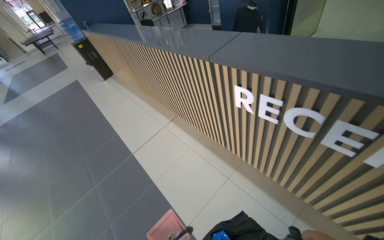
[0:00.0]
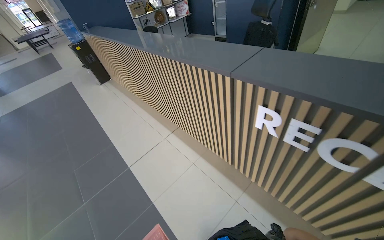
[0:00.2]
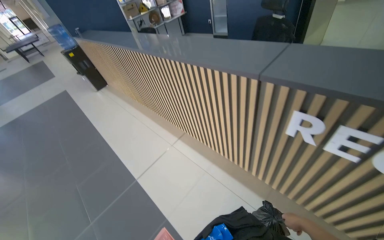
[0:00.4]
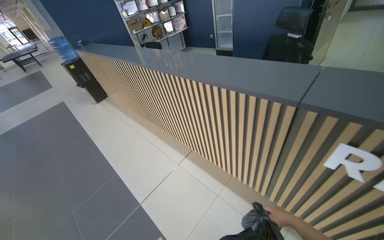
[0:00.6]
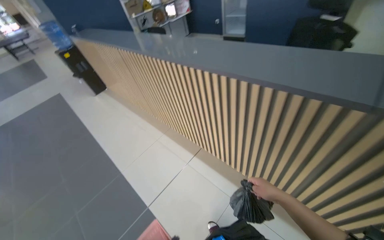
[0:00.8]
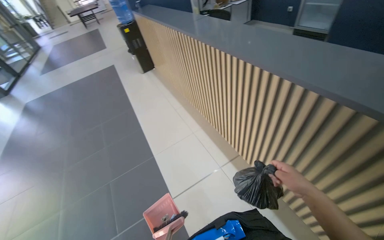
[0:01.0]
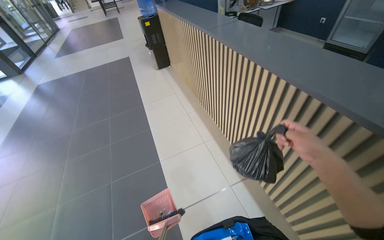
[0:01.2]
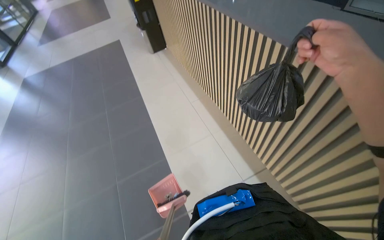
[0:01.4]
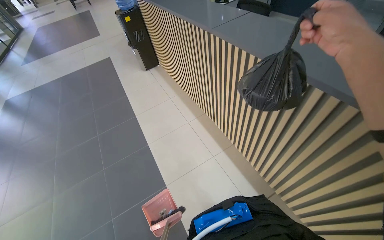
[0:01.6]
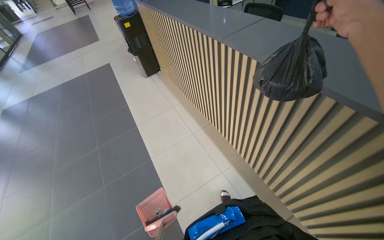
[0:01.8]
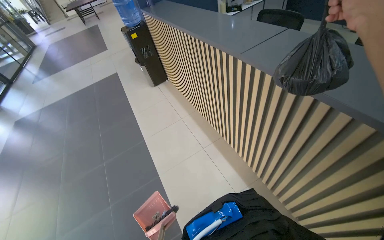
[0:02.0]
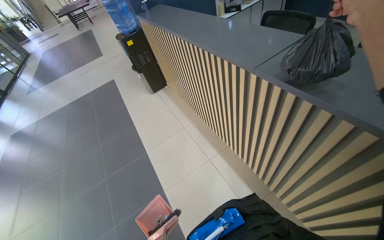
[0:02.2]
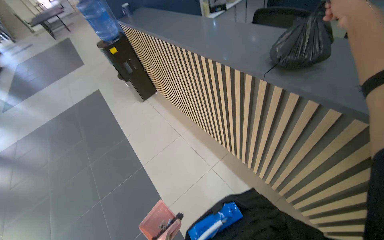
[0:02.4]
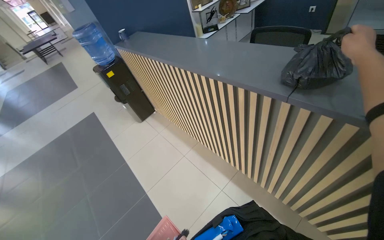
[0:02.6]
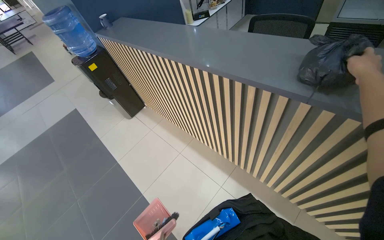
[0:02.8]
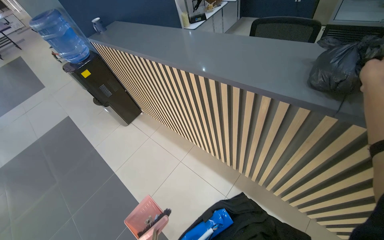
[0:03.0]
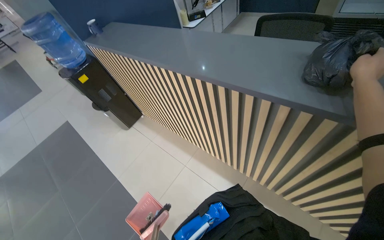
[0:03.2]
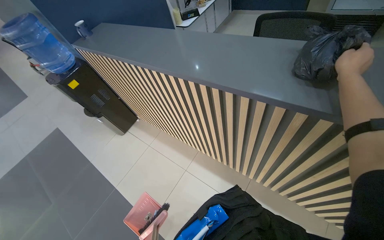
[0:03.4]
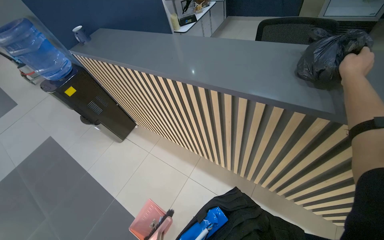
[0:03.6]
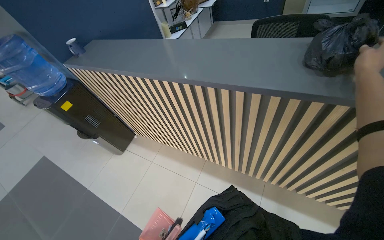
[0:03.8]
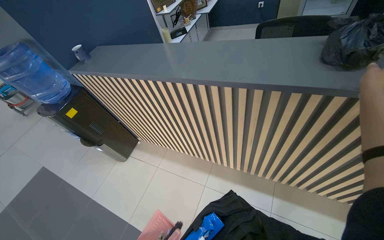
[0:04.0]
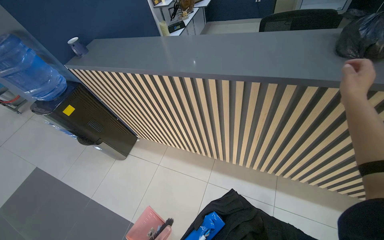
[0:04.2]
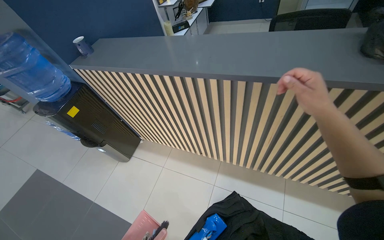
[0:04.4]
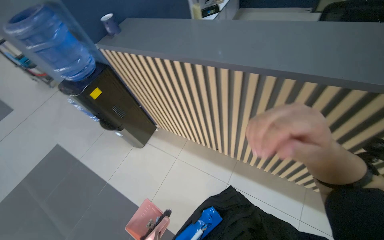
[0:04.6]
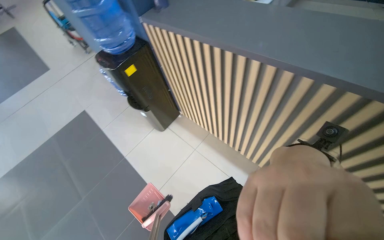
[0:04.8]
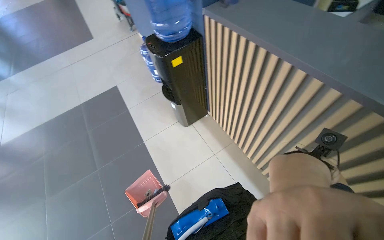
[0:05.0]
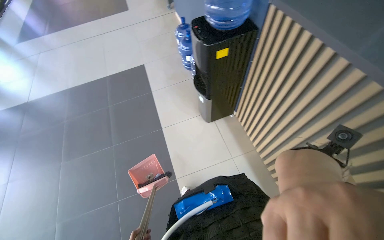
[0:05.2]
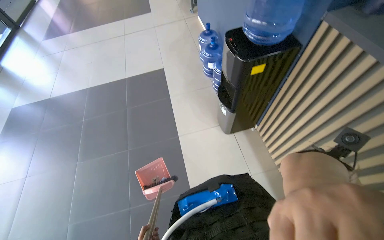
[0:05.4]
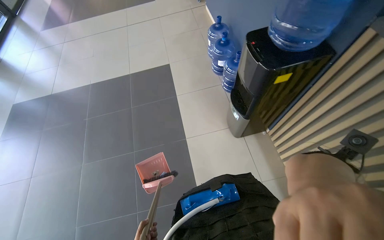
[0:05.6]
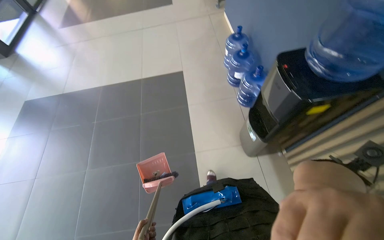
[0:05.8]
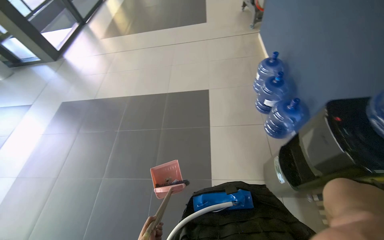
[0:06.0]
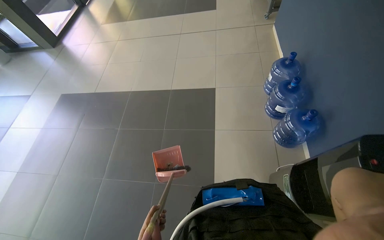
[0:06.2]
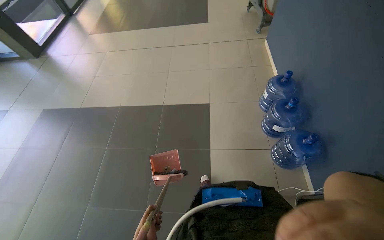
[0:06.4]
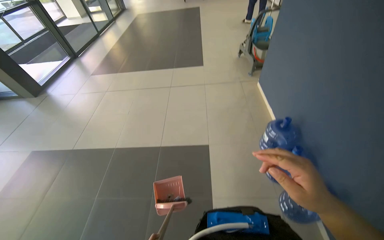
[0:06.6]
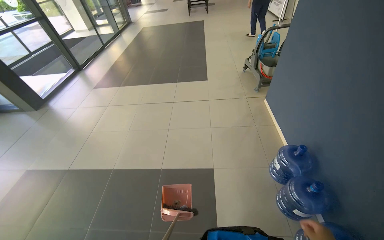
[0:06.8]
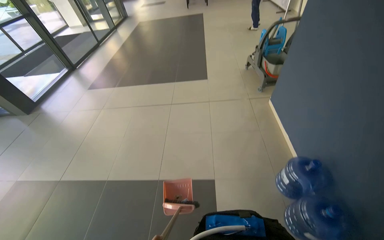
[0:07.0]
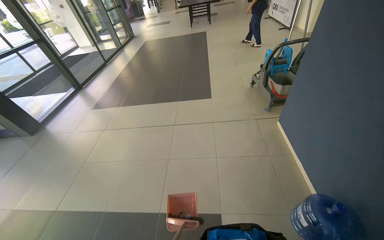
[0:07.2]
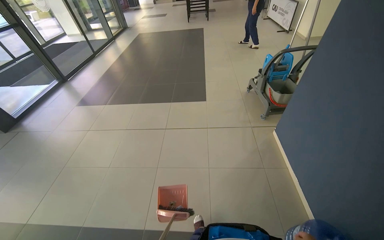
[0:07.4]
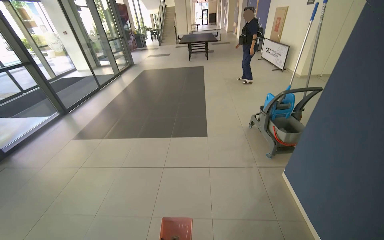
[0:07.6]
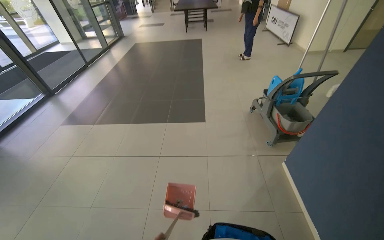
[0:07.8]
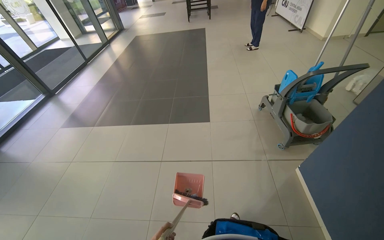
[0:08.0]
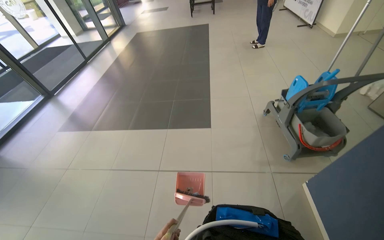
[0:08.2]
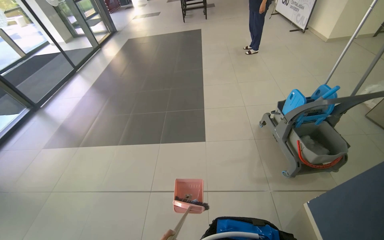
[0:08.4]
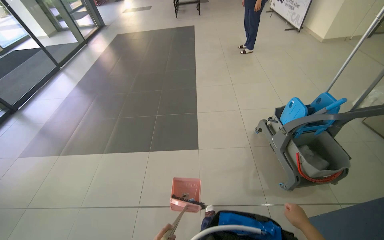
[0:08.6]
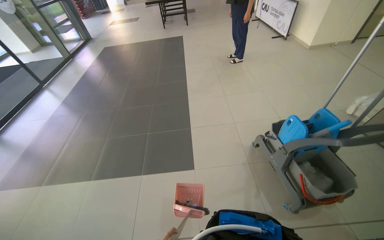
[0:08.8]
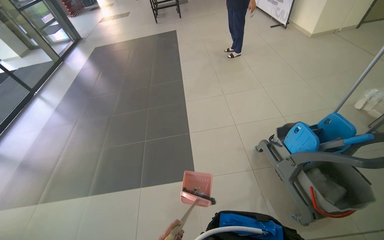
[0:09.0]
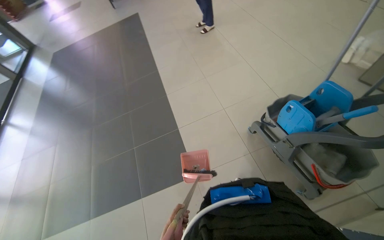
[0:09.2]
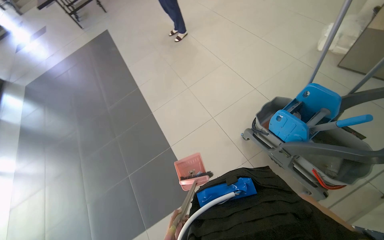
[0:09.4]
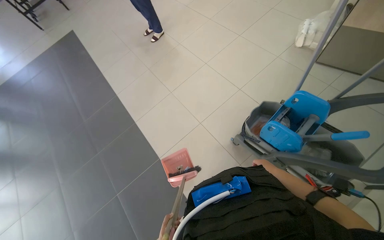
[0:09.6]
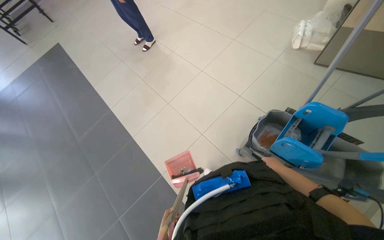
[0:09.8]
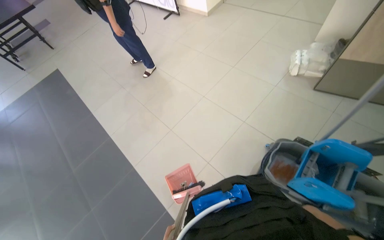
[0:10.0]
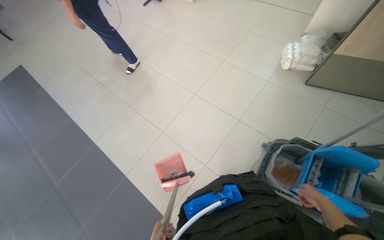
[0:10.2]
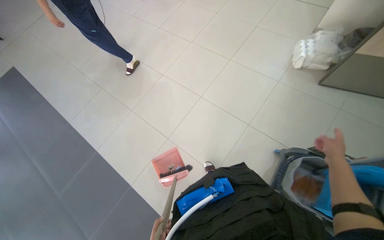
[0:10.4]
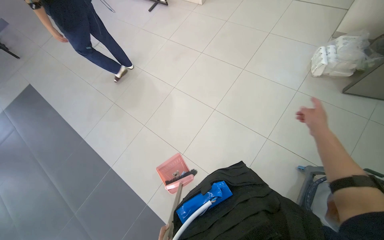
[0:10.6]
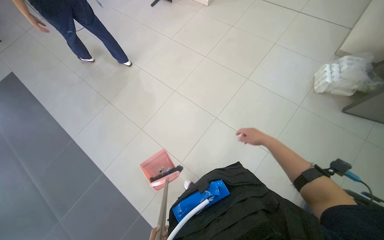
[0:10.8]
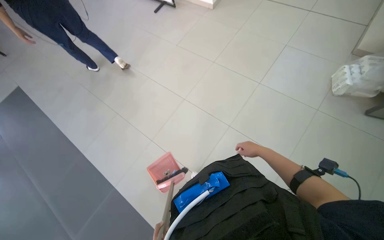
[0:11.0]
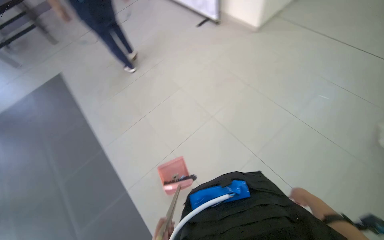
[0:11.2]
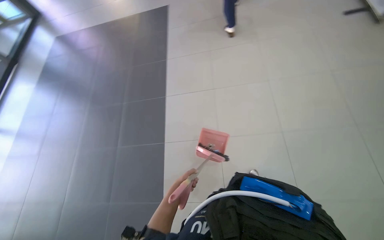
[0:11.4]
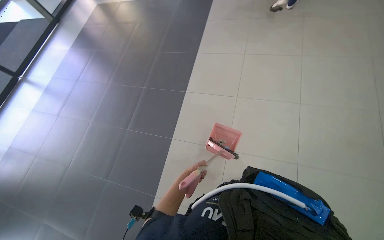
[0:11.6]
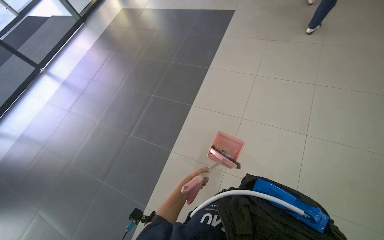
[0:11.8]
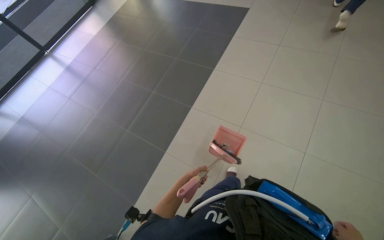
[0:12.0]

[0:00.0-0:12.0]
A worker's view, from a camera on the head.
Job: sweeping floor.
The whole recording: Sweeping and collecting debris from floor. The worker sweeps debris from the floor with a broom and collects it into a dustpan.
0.0 to 1.6 s: The camera is carried some 1 m.
3.0 to 4.4 s: The camera travels some 60 cm. The head turns to the right by about 20 degrees.
4.4 to 6.0 s: The head travels some 1 m. The head rotates some 70 degrees to the left. The wearer looks about 15 degrees further downward.
6.0 to 7.6 s: The camera travels some 1.5 m. The view tilts some 25 degrees upward.
7.6 to 9.0 s: The camera is carried about 1.5 m. The view tips downward by roughly 15 degrees.
9.0 to 10.4 s: The camera is carried about 1 m. The wearer's head swings about 45 degrees to the right.
10.4 to 12.0 s: The camera travels roughly 60 cm. The head rotates roughly 75 degrees to the left.

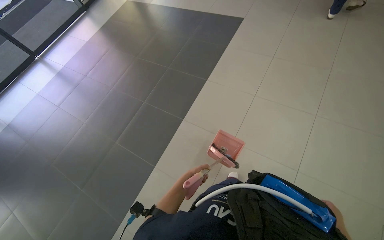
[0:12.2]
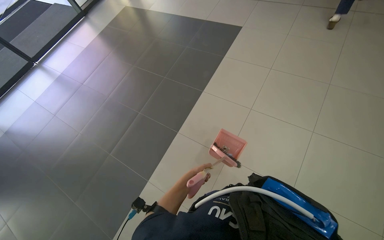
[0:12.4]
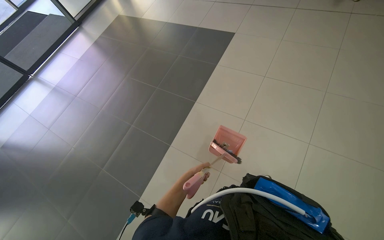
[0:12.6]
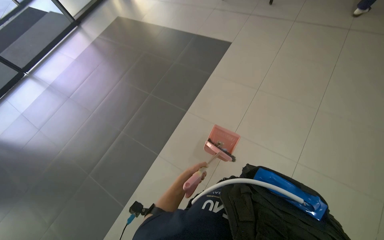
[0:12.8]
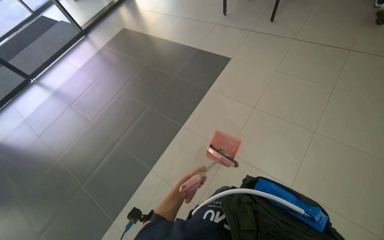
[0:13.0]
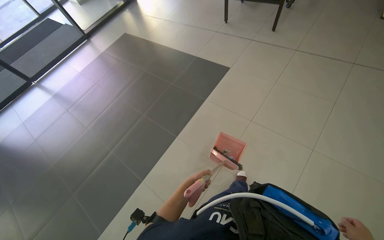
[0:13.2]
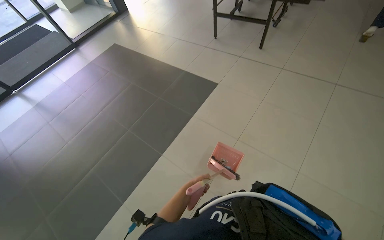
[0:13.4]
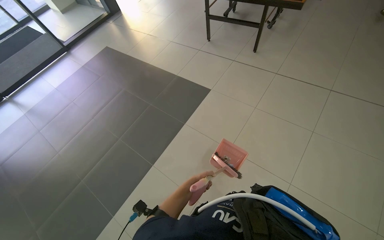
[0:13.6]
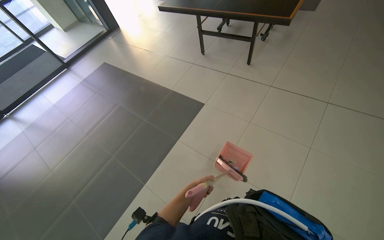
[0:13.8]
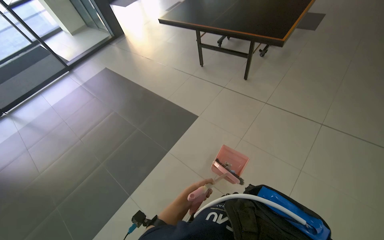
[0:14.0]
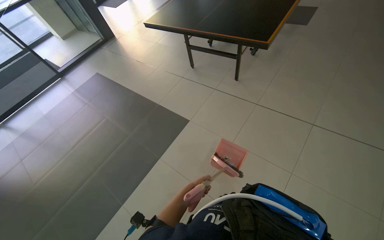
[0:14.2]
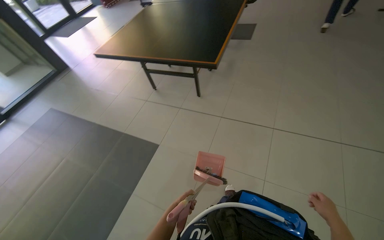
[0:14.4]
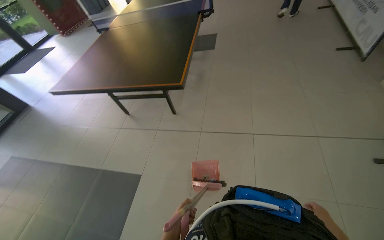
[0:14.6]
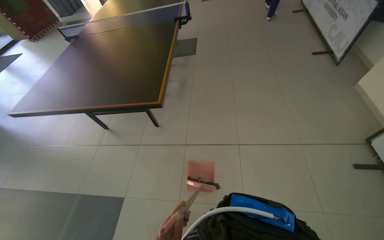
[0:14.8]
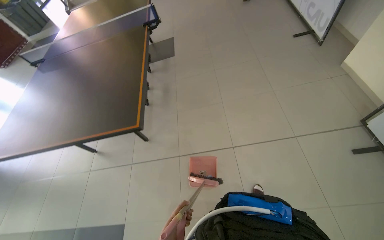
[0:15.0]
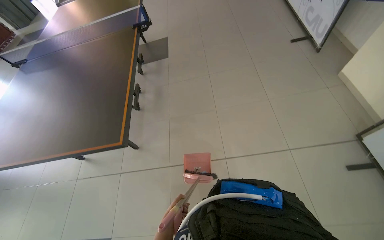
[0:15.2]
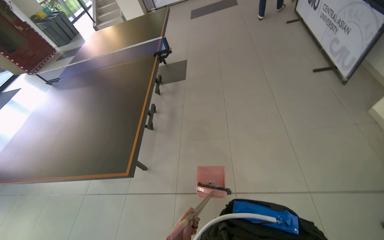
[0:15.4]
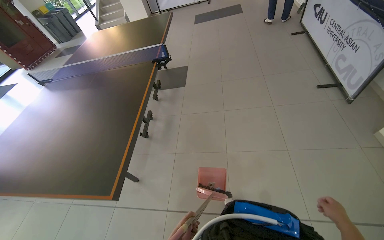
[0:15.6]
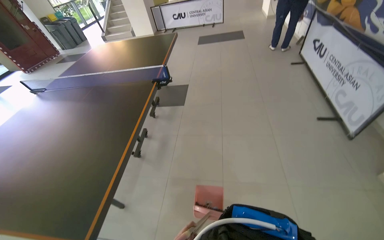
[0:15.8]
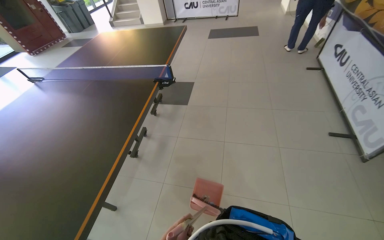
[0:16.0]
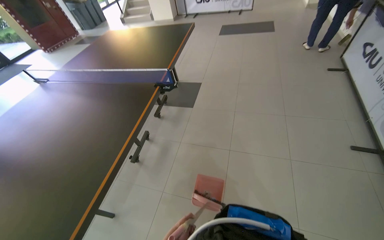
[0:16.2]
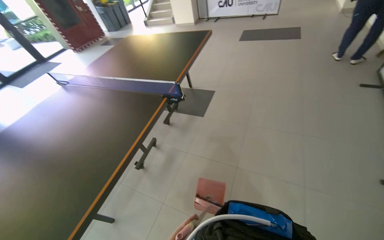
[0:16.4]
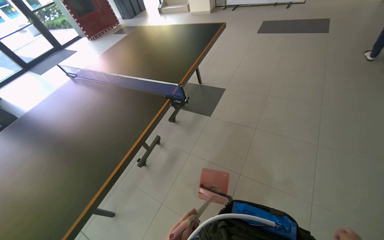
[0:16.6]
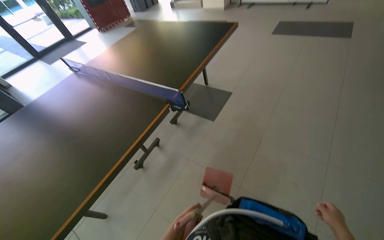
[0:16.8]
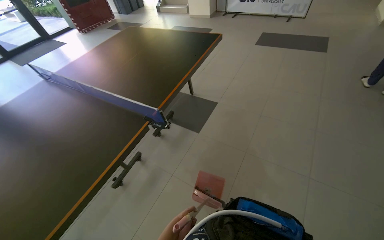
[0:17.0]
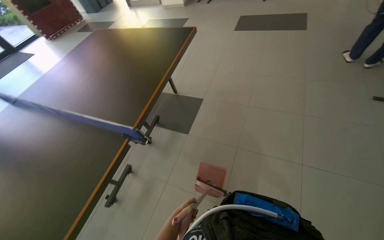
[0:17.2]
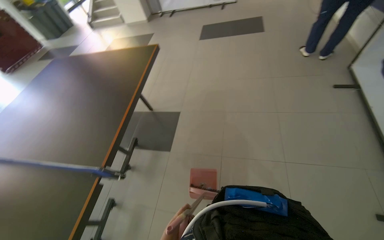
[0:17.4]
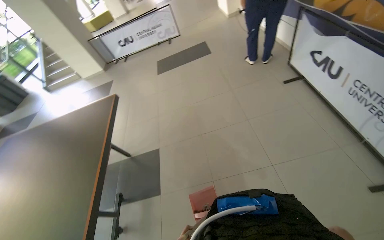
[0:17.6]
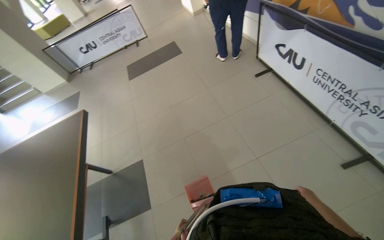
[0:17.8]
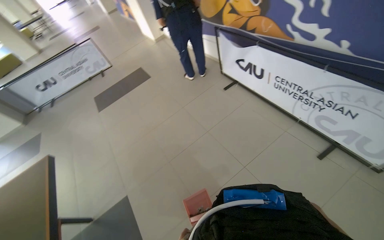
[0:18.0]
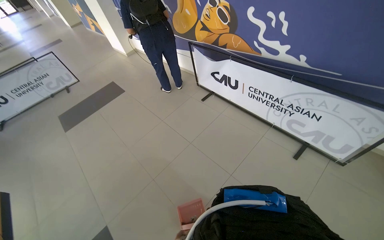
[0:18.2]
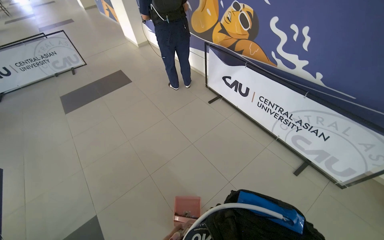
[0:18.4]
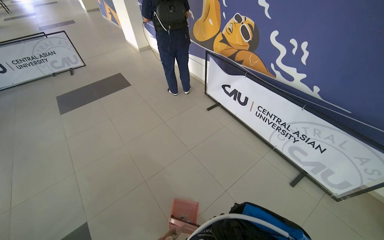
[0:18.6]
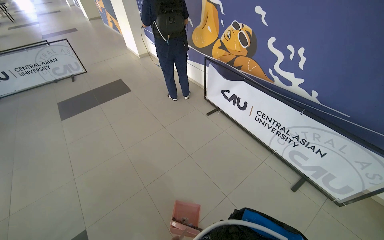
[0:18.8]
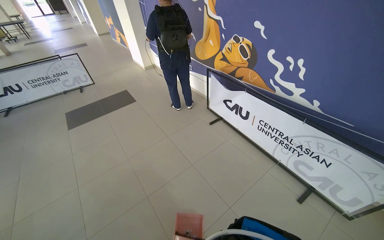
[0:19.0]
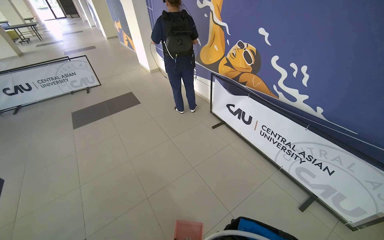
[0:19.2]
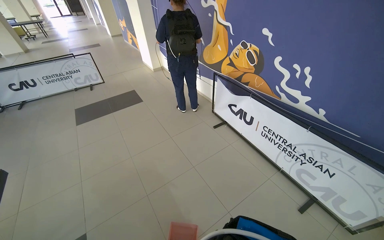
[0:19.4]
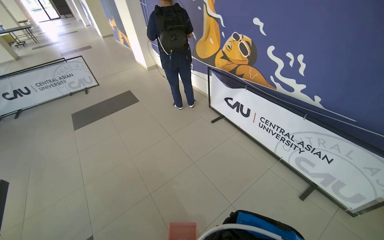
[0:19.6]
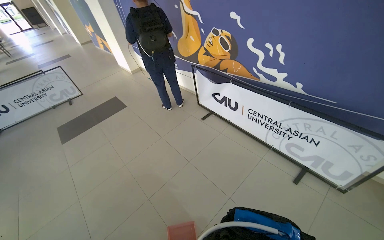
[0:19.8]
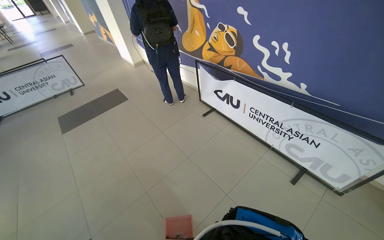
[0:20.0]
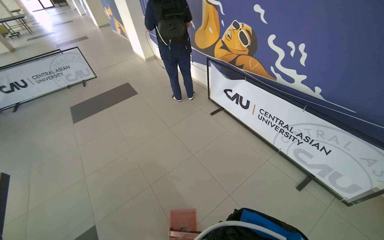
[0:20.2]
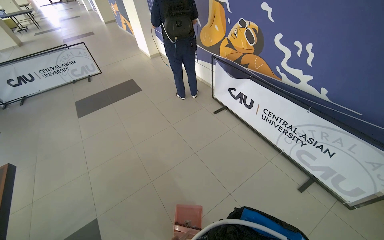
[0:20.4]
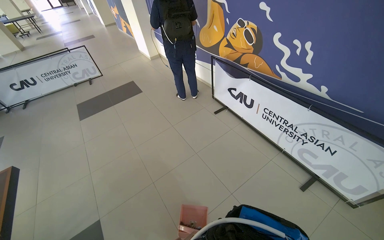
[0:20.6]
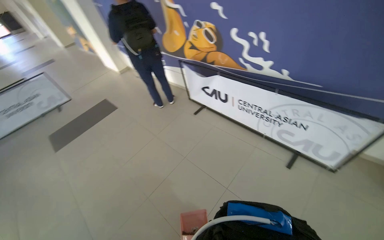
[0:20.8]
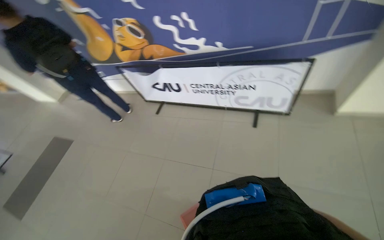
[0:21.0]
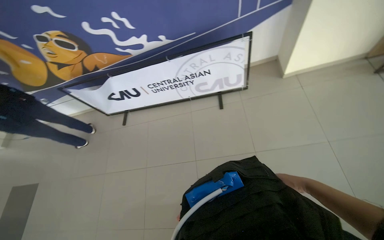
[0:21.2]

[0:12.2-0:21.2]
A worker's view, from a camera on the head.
Job: sweeping floor.
The whole recording: Sweeping and collecting debris from floor. The worker sweeps debris from the floor with a broom and collects it into a dustpan.
12.2 to 13.8 s: The head travels about 80 cm.
13.8 to 15.2 s: The camera travels about 1 m. The wearer looks roughly 40 degrees further to the right.
15.2 to 16.6 s: The camera is carried roughly 1 m. The wearer looks about 35 degrees further to the left.
16.6 to 18.2 s: The camera is carried about 80 cm. The wearer looks roughly 70 degrees further to the right. The camera pitches upward, by roughly 20 degrees.
19.8 to 21.2 s: The wearer looks approximately 50 degrees further to the right.
